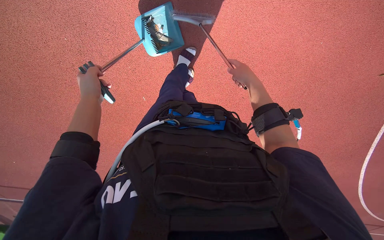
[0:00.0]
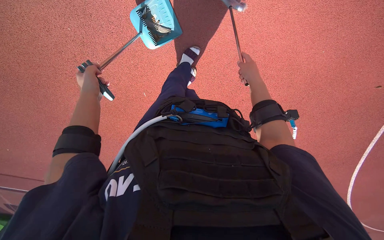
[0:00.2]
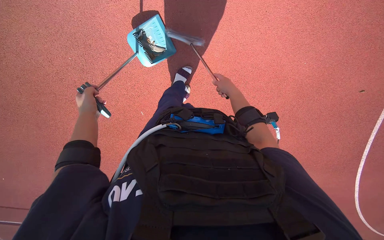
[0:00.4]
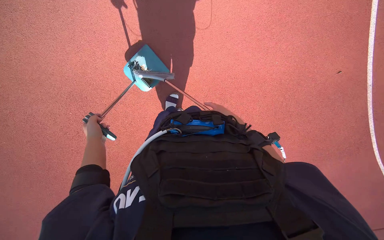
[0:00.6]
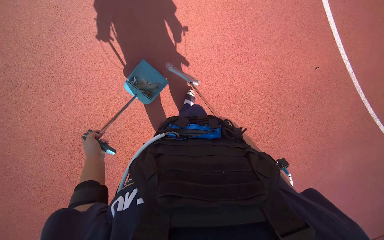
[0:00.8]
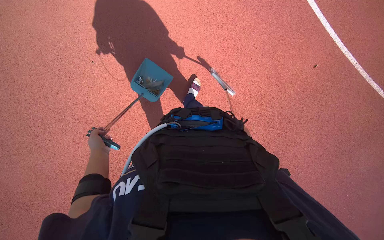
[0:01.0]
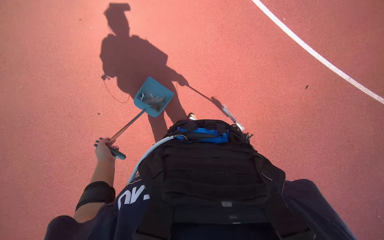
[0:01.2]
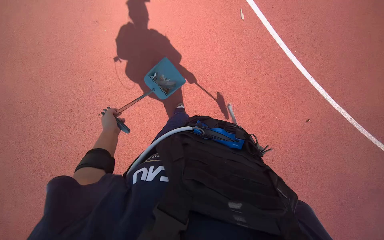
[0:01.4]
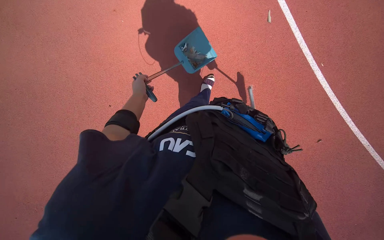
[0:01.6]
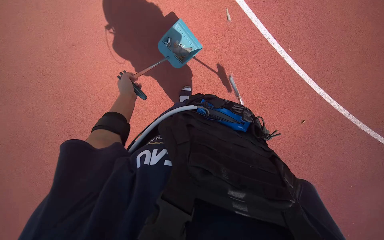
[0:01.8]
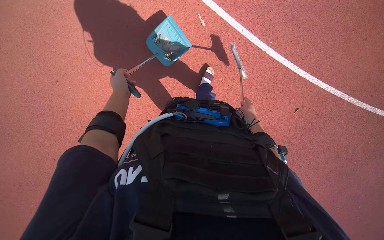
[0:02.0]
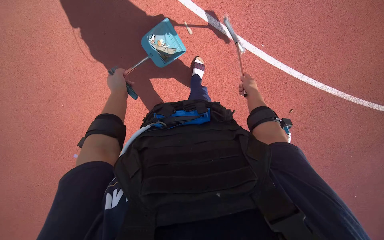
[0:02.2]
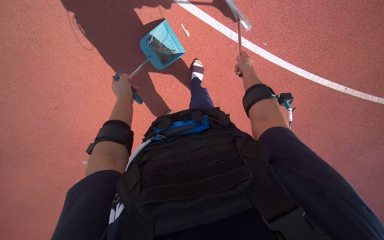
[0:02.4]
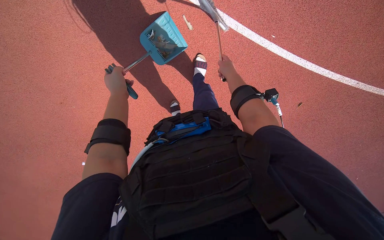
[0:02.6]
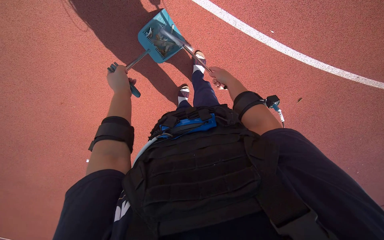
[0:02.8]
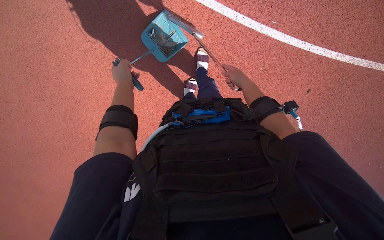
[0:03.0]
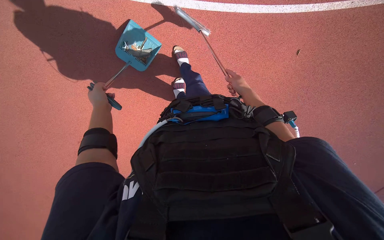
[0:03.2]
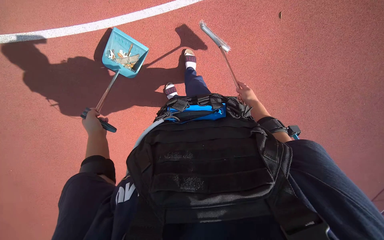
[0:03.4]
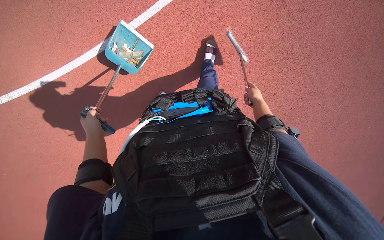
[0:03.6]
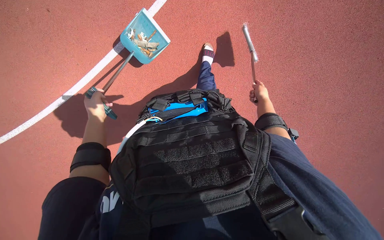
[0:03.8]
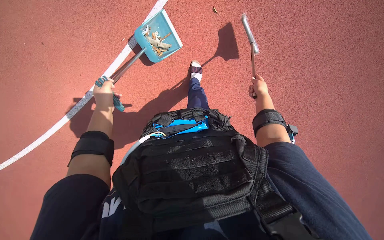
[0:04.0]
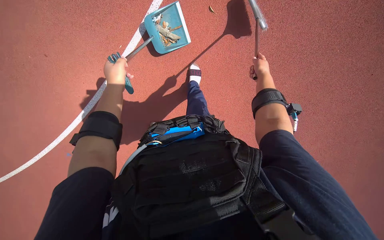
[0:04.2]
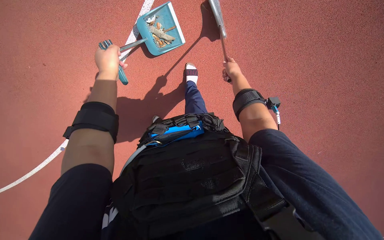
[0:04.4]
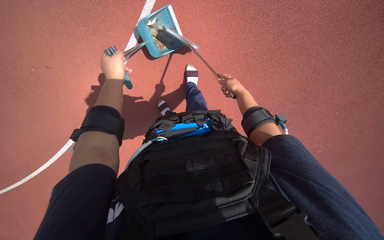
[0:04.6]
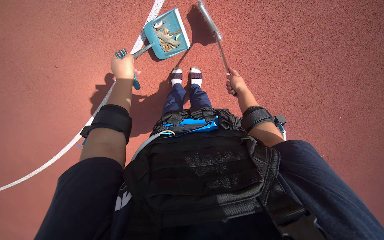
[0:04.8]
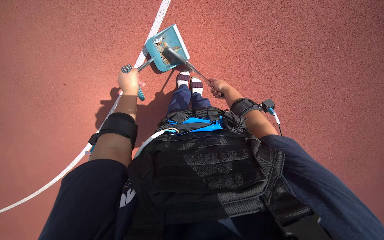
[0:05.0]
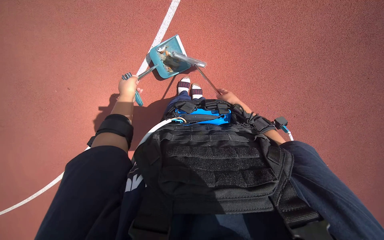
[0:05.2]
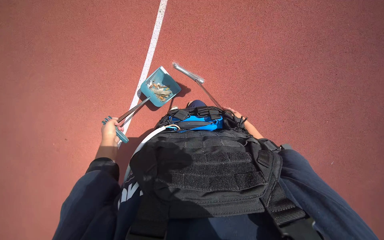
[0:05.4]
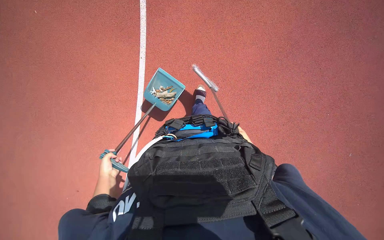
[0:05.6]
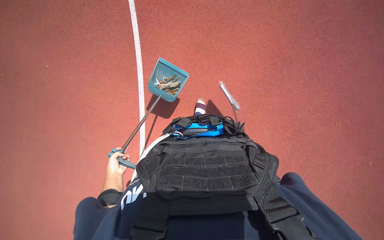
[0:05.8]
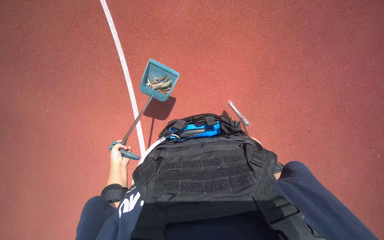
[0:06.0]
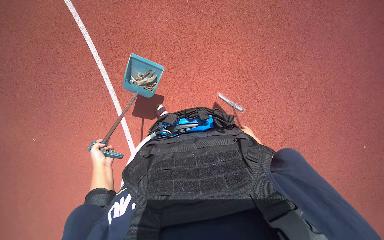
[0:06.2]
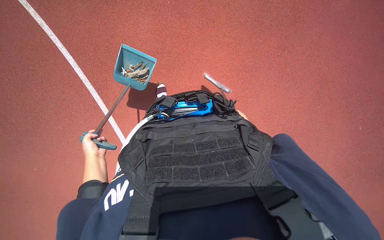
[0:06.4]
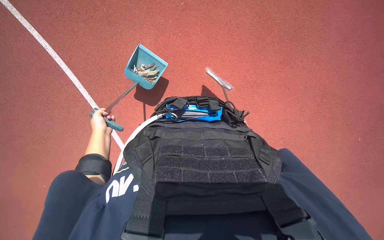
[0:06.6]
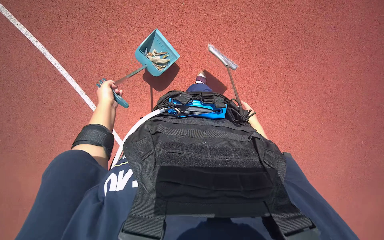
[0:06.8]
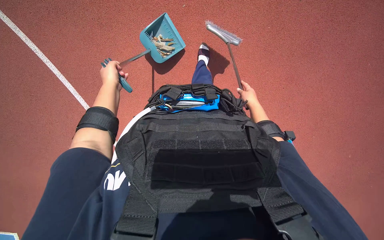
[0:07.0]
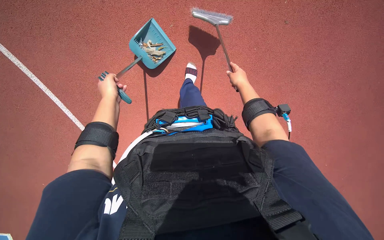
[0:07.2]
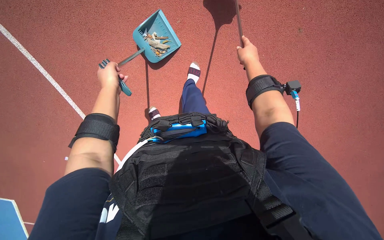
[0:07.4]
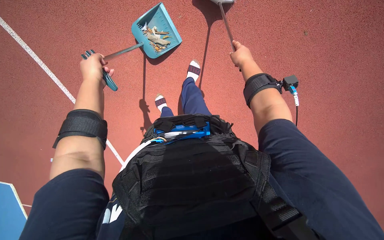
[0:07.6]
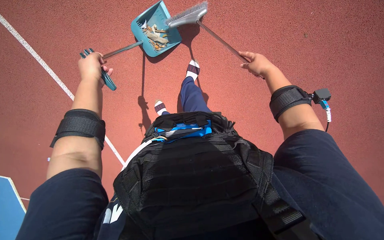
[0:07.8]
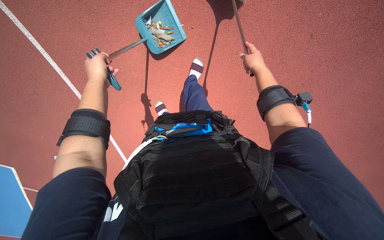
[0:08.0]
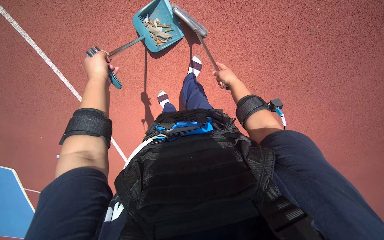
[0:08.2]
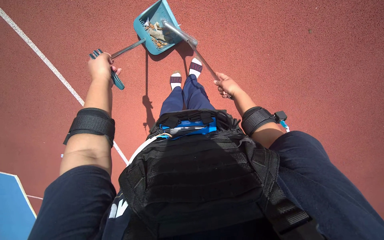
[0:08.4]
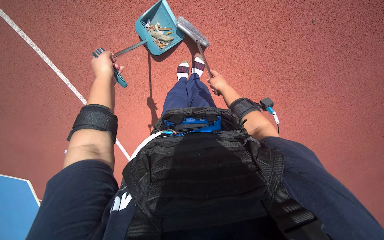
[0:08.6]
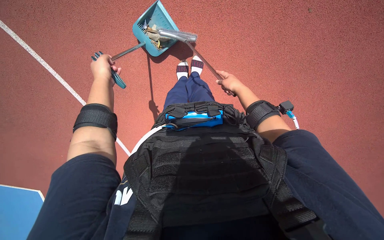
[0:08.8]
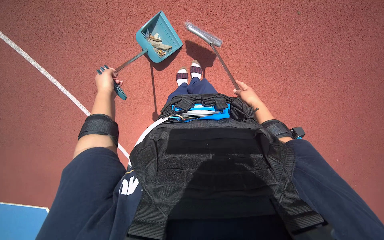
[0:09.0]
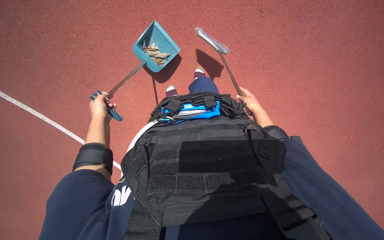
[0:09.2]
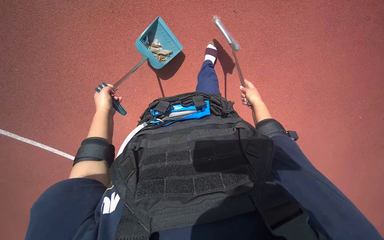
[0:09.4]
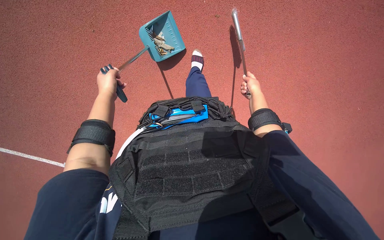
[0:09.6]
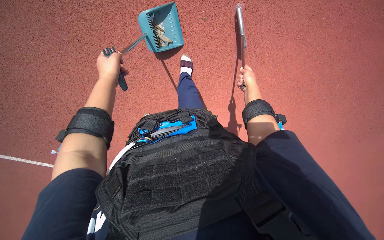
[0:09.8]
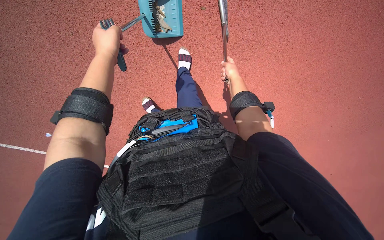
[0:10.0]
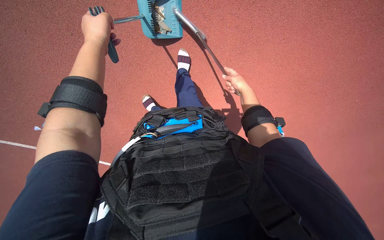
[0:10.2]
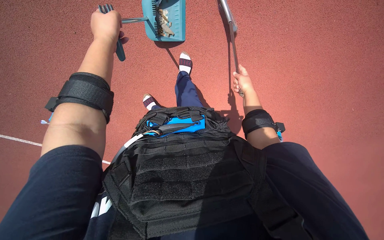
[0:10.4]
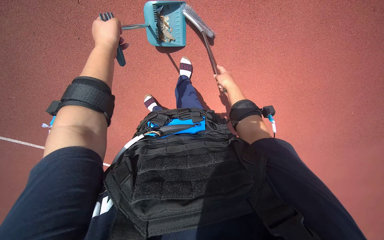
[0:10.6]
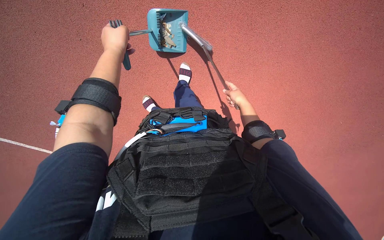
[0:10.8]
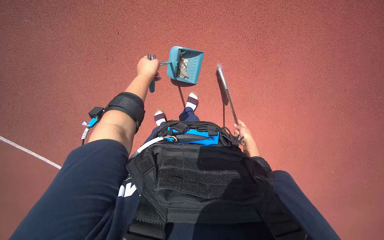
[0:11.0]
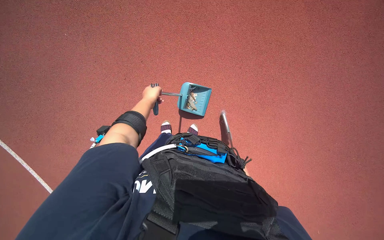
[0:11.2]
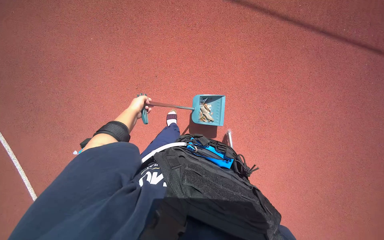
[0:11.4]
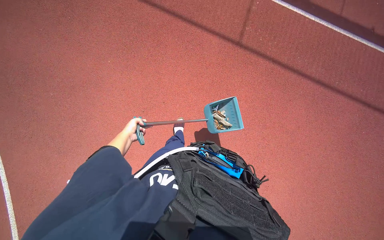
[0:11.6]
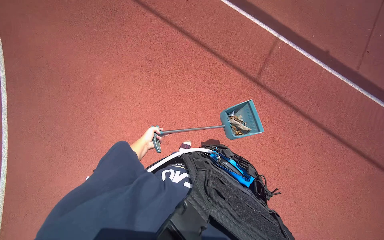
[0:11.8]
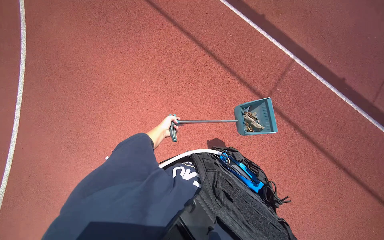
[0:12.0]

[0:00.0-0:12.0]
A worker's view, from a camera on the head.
Job: sweeping floor.
The whole recording: Sweeping and collecting debris from ground. The worker sweeps debris from the ground using a broom and collects it into a dustpan.
0:00.0 to 0:01.6: The view tilts some 15 degrees upward. The left hand heads to the right, covering roughly 15 cm, and goes down the picture and returns, about 5 cm each way.
0:03.0 to 0:04.4: The scene turns about 25 degrees counterclockwise in the picture. The right hand goes roughly 20 cm farther from the camera.
0:04.4 to 0:06.0: The left hand goes approximately 20 cm down the picture. The right hand heads down the picture, to the right and farther from the camera, covering approximately 30 cm.
0:06.0 to 0:07.6: The left hand is displaced up the picture by about 50 cm, while the right hand goes nearer and farther, about 35 cm each way, reversing 2 times.
0:07.6 to 0:09.0: The right hand goes left and right, approximately 15 cm each way, reversing 2 times.
0:09.0 to 0:10.4: The left hand heads to the right, up the picture and nearer to the camera, covering roughly 35 cm.
0:10.4 to 0:12.0: The camera travels roughly 50 cm. The view tips upward by about 45 degrees. Everything in view rotates some 45 degrees clockwise.

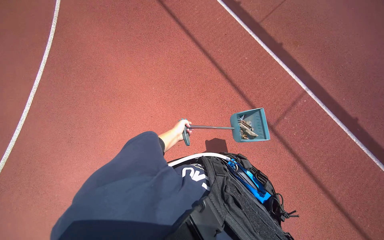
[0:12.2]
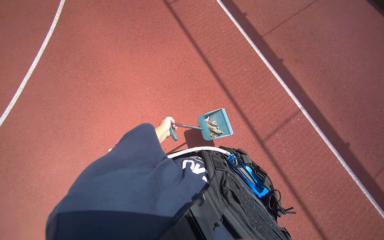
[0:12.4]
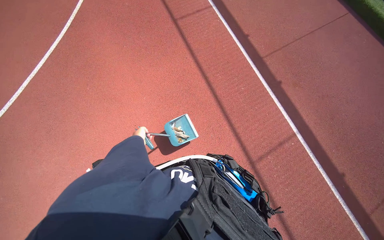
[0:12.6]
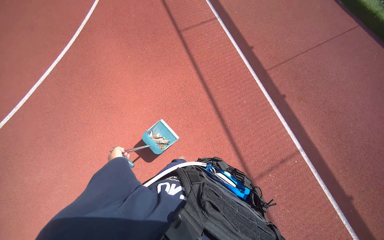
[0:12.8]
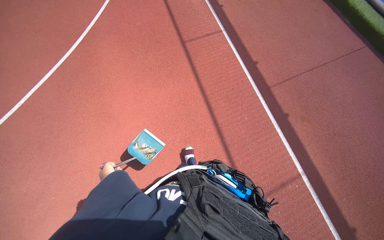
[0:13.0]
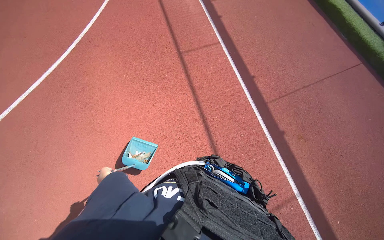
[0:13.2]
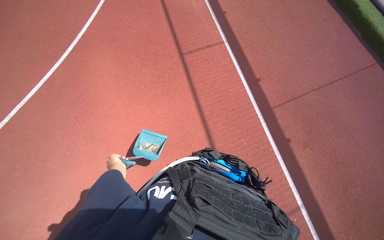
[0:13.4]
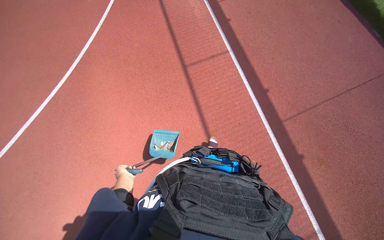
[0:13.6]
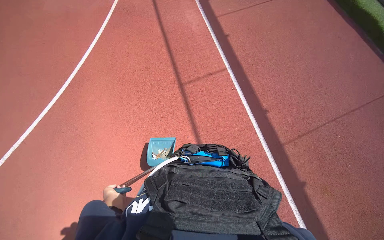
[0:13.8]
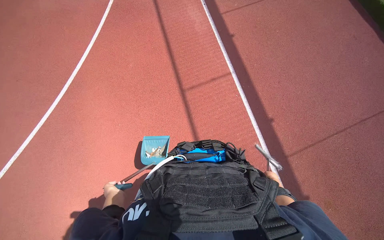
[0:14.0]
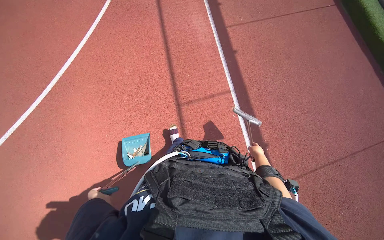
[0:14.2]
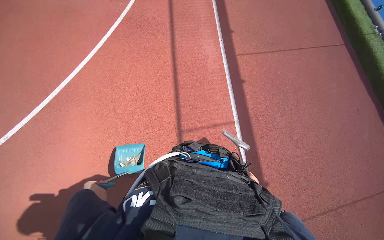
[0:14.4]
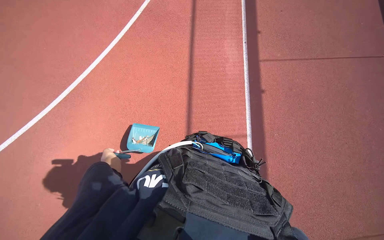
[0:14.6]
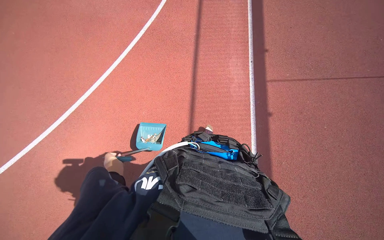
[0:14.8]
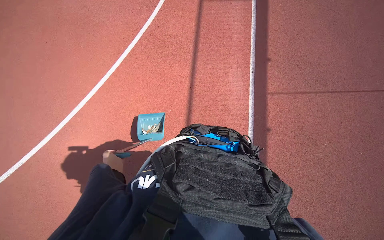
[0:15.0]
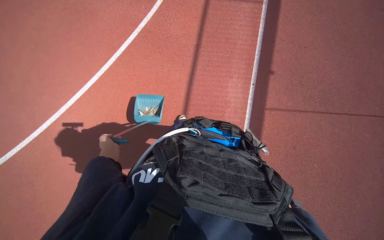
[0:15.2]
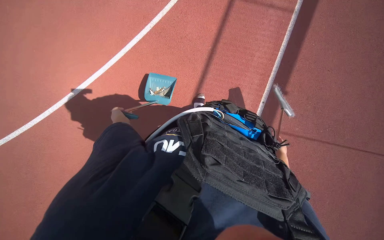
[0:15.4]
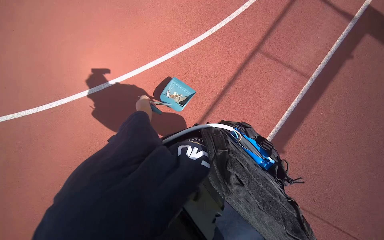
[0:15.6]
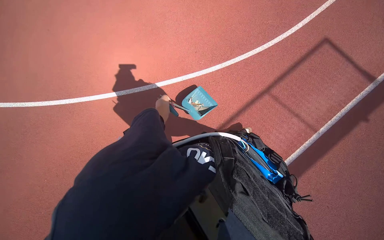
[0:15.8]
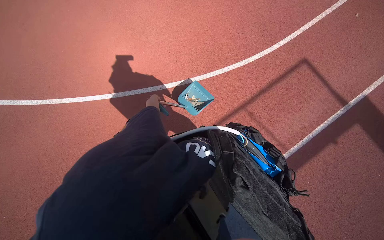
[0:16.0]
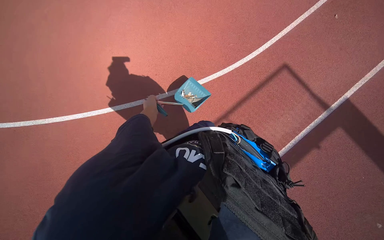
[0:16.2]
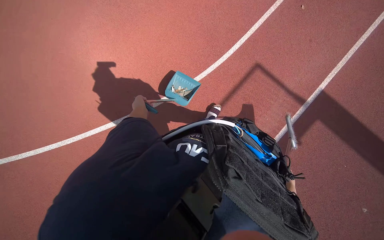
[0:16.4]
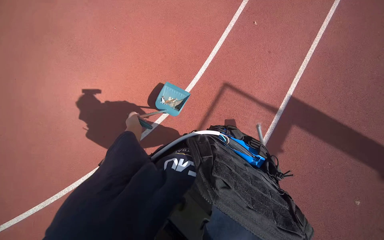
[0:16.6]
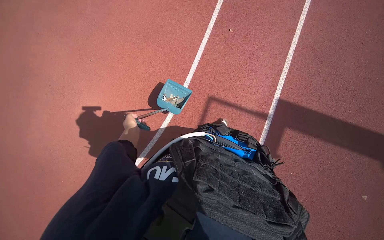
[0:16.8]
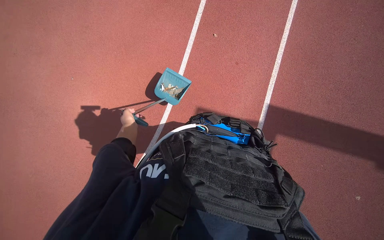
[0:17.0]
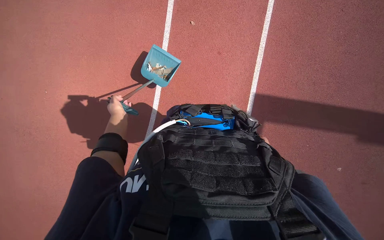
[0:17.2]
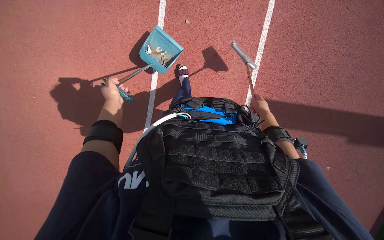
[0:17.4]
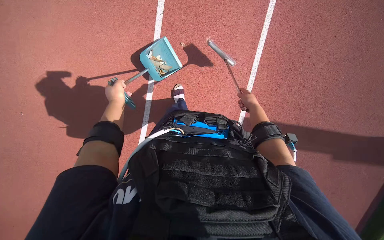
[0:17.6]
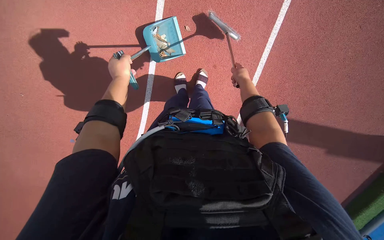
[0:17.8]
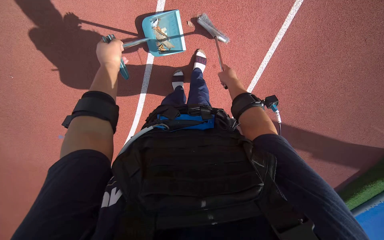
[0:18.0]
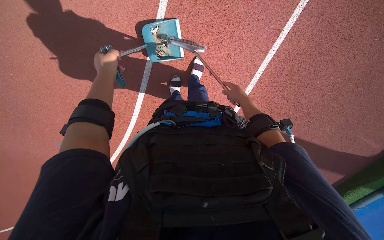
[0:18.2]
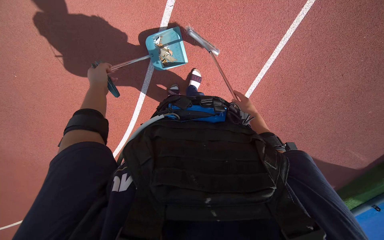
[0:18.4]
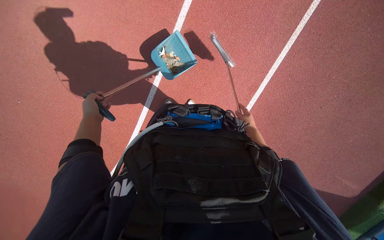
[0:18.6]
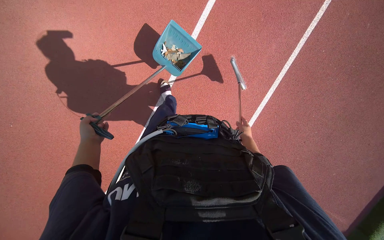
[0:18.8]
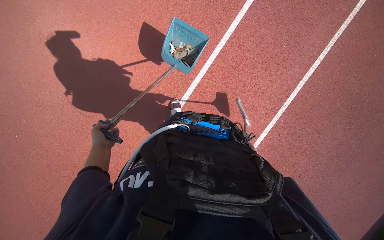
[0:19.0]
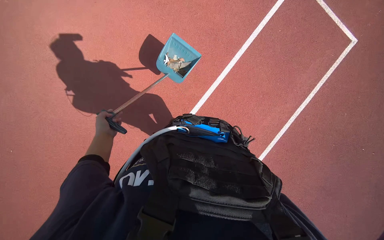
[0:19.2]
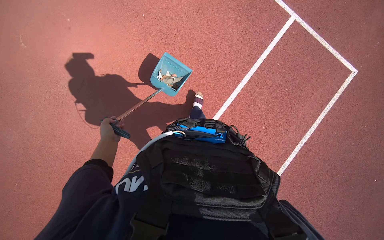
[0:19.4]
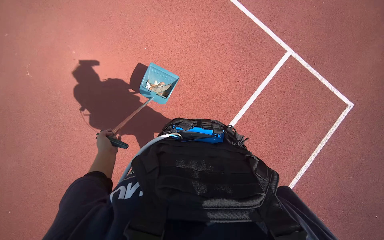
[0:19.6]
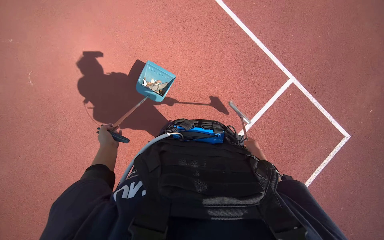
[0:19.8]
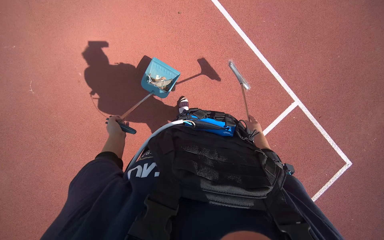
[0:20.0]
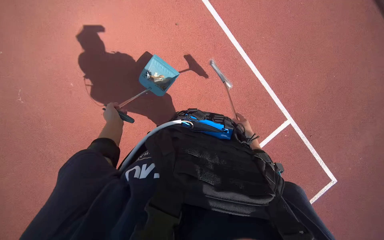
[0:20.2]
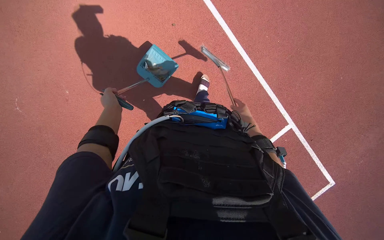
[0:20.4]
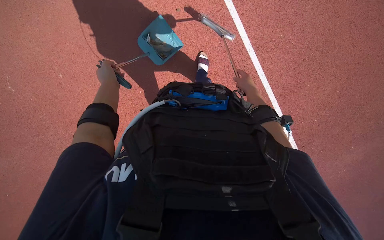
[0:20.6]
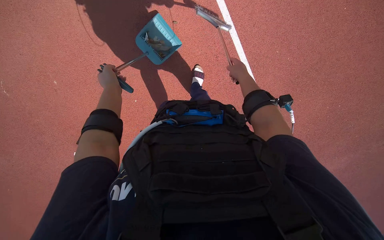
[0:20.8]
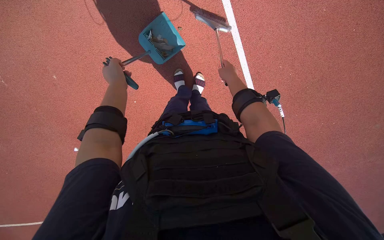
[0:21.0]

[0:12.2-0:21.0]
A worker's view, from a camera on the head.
Job: sweeping floor.
The whole recording: Sweeping and collecting debris from ground. The worker sweeps debris from the ground using a broom and collects it into a dustpan.
0:12.2 to 0:13.6: The head travels about 80 cm.
0:16.6 to 0:18.0: The wearer looks approximately 15 degrees further downward.
0:18.0 to 0:19.6: The view tilts roughly 40 degrees upward.
